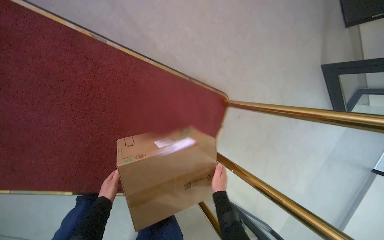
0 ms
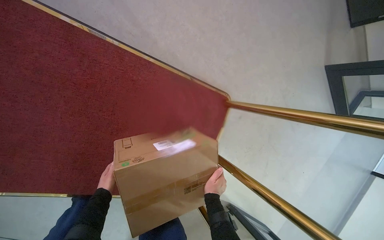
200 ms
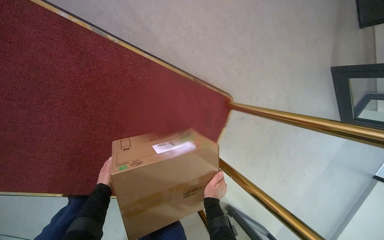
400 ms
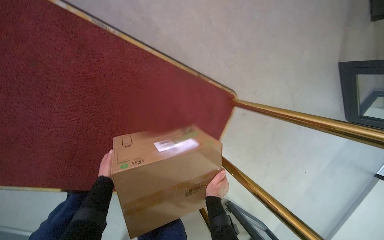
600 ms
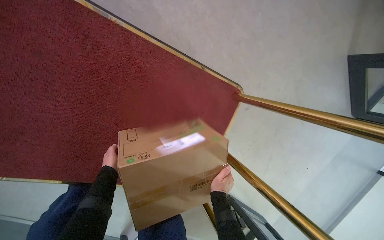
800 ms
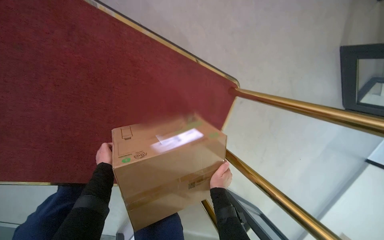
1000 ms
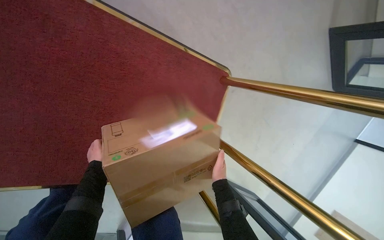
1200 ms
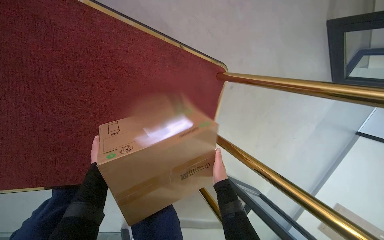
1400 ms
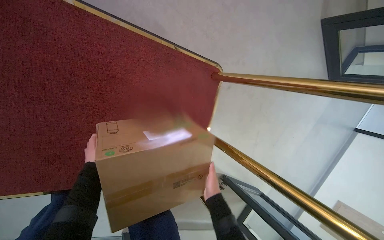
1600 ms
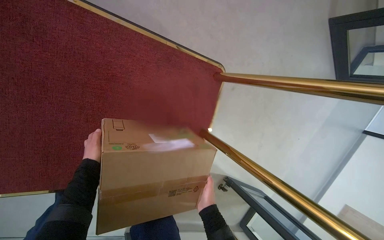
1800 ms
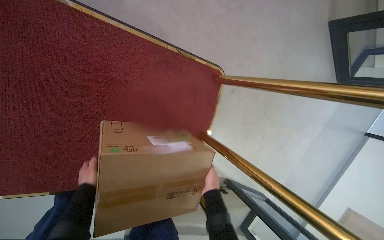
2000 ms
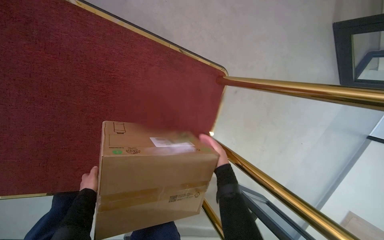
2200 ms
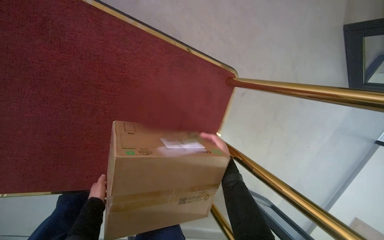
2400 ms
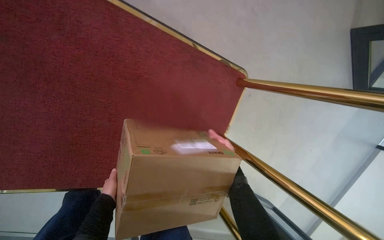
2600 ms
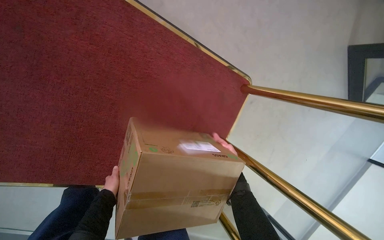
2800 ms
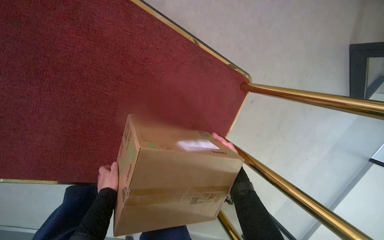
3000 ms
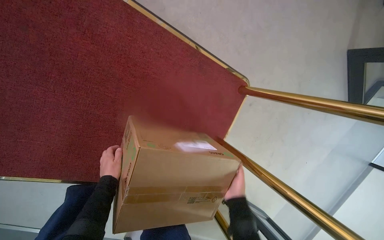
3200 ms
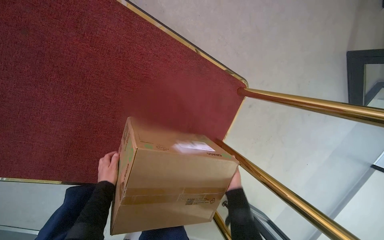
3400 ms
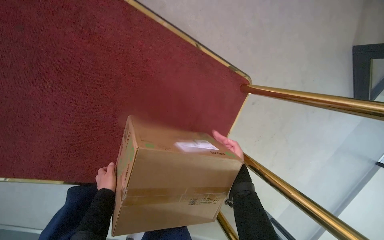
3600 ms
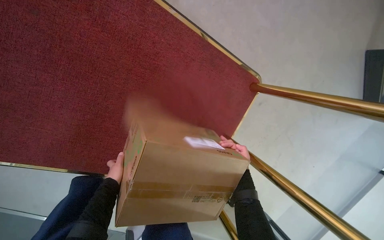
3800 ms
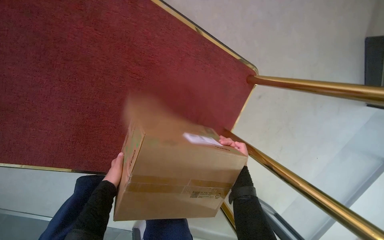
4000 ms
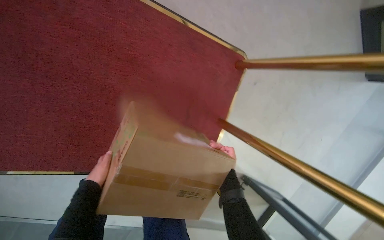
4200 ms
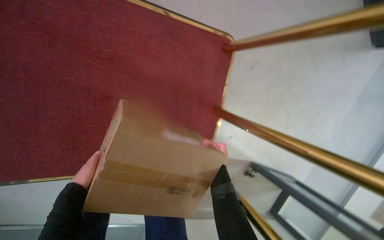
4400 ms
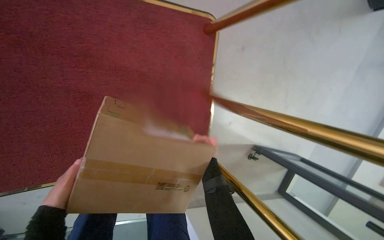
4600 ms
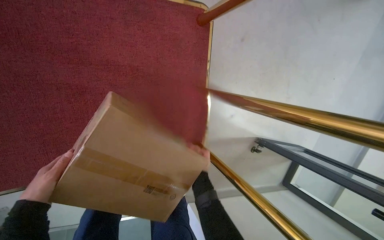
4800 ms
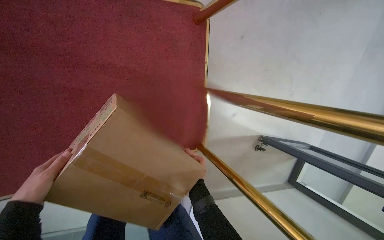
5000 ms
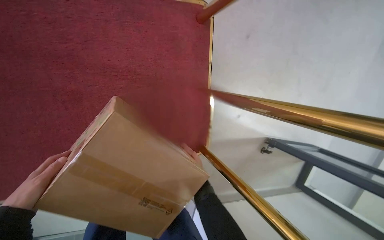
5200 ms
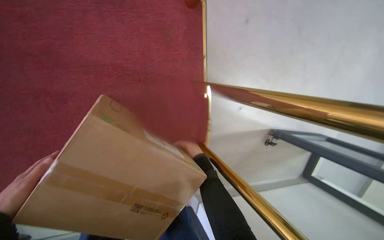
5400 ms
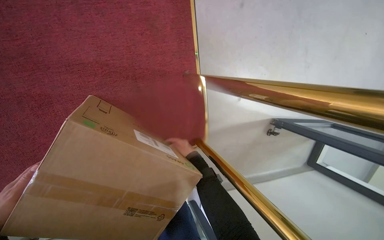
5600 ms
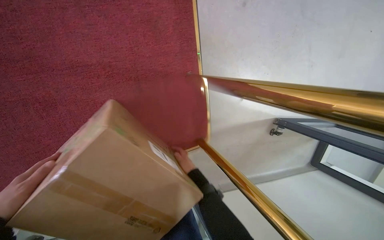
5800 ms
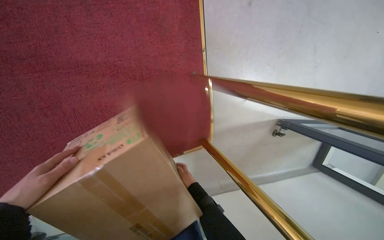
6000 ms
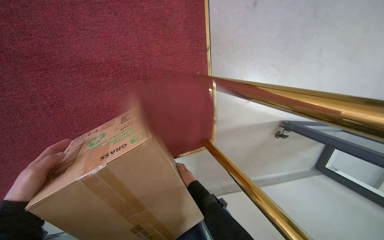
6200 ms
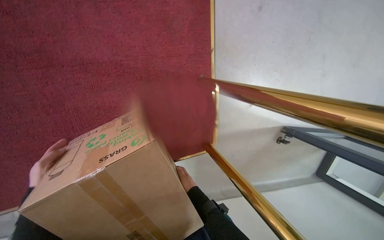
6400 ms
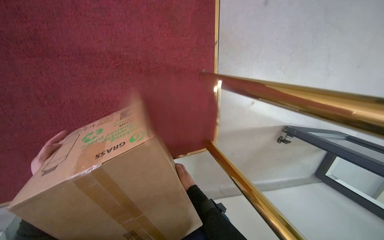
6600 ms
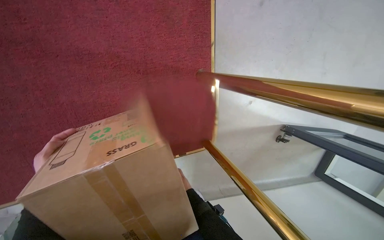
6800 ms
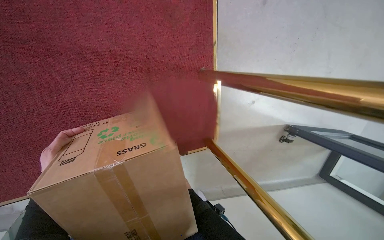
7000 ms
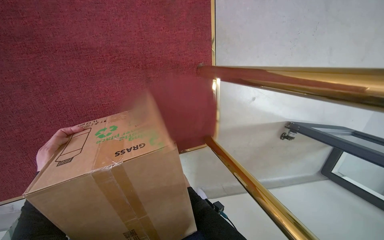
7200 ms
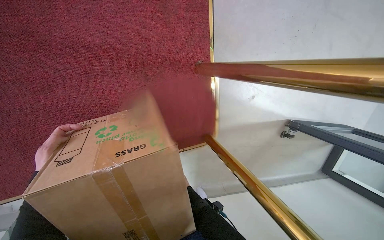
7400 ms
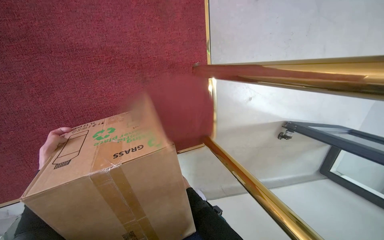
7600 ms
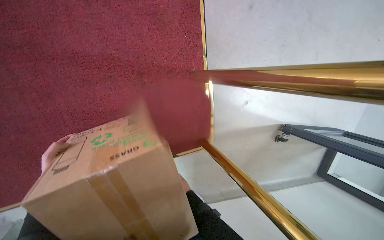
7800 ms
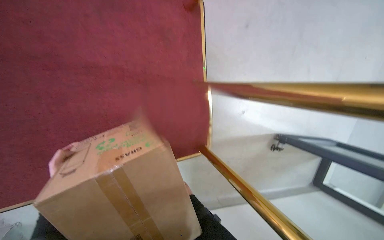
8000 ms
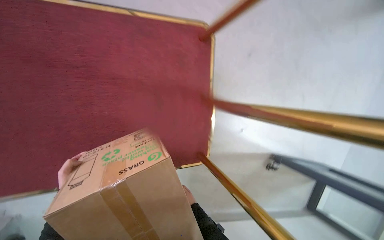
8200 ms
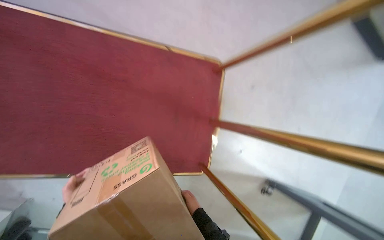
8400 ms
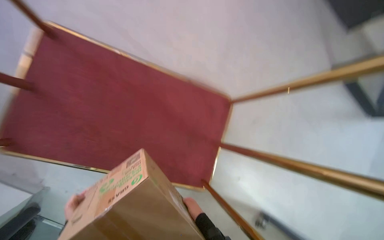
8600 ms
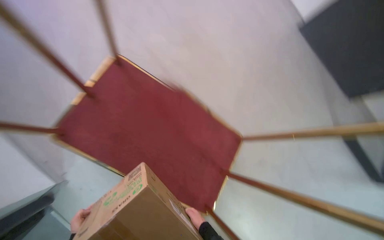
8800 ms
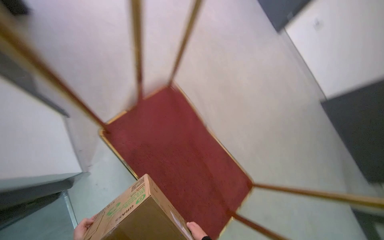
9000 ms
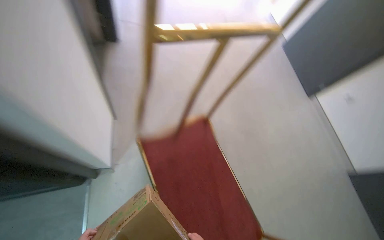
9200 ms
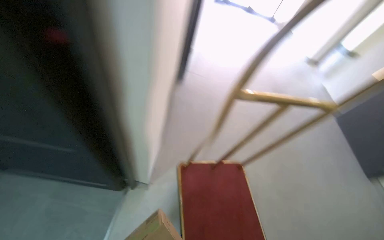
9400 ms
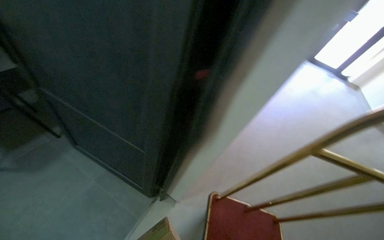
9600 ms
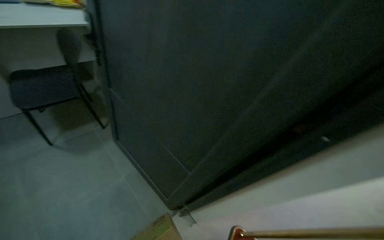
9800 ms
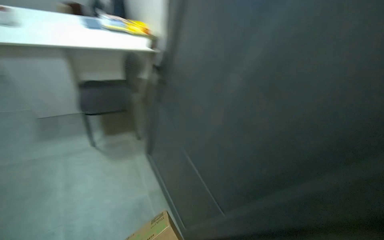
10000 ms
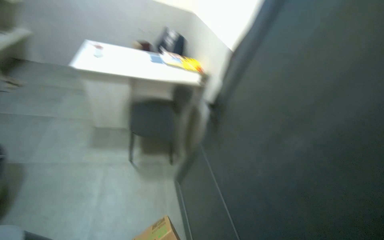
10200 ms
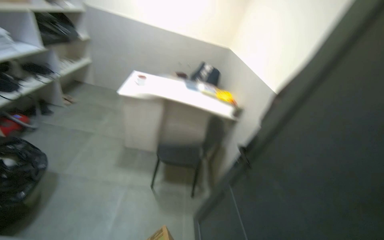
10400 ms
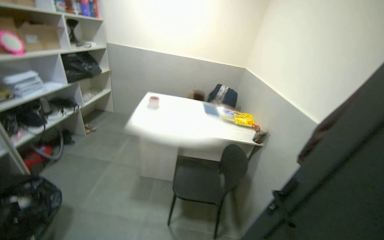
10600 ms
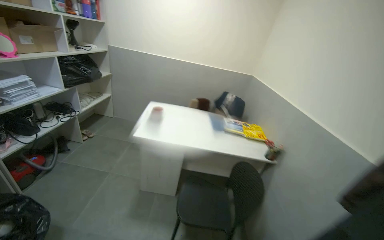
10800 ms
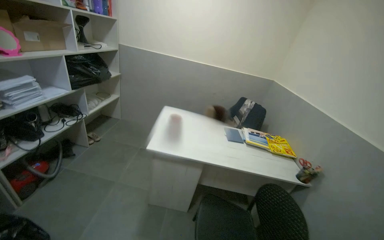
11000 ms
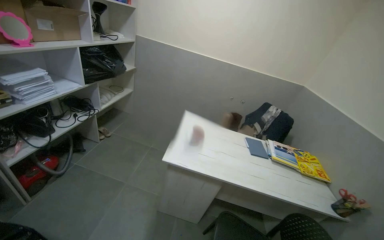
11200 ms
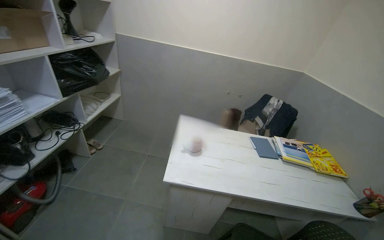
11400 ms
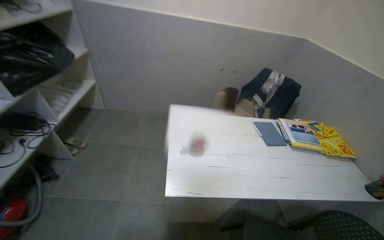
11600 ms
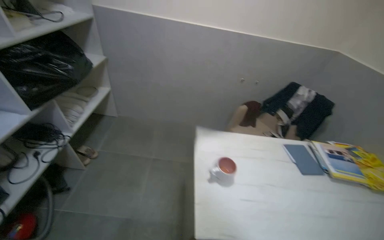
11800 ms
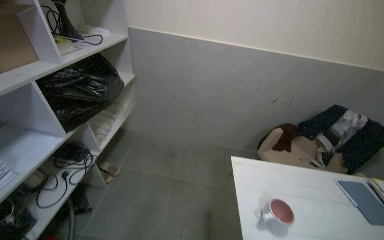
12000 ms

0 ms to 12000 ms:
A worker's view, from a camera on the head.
Job: organizing items.
The whole recording: Unloading and placing box on shelf. The worker unloads a cardboard box from the cart and places it onto a shelf.
0 ms to 1600 ms: The left hand travels farther from the camera by approximately 15 cm.
1600 ms to 3000 ms: The right hand heads up the picture and farther from the camera, covering approximately 20 cm. The left hand moves down the picture, about 10 cm.
4400 ms to 6000 ms: The right hand travels down the picture and farther from the camera by approximately 30 cm.
6000 ms to 7600 ms: The left hand moves nearer and farther over about 20 cm, changing direction 2 times.
7600 ms to 9000 ms: The wearer moves some 60 cm. The wearer looks some 55 degrees further to the left. The view tilts about 50 degrees upward.
9000 ms to 10400 ms: The camera travels about 70 cm. The wearer's head swings some 85 degrees to the left. The camera pitches upward, by about 55 degrees.
10400 ms to 12000 ms: The camera travels some 1.5 m.

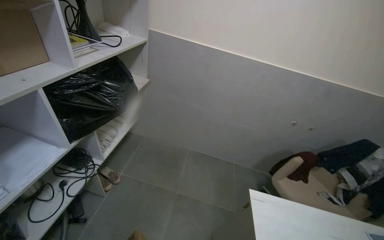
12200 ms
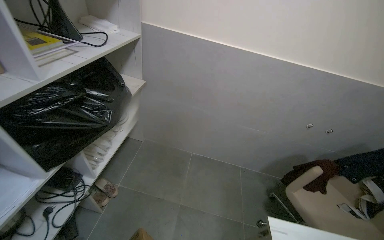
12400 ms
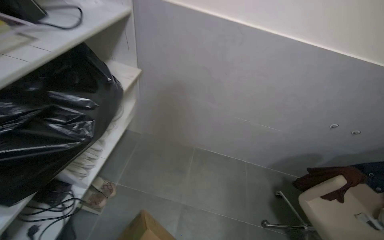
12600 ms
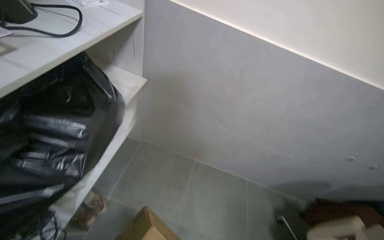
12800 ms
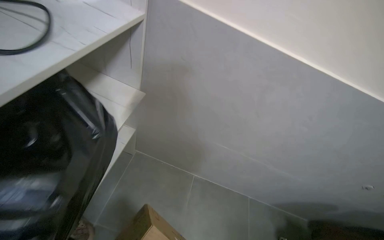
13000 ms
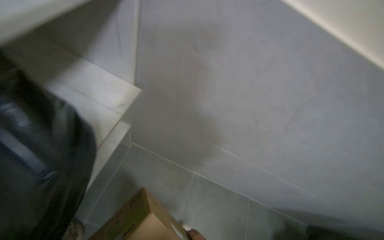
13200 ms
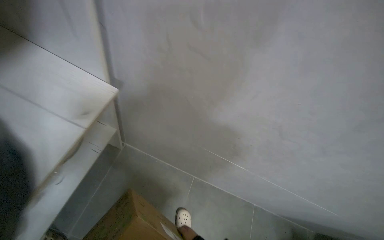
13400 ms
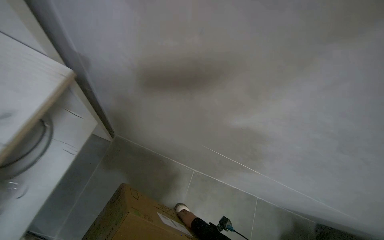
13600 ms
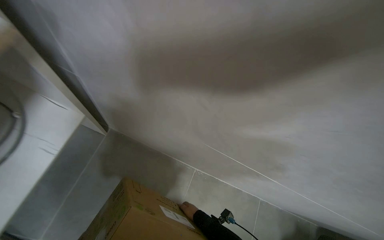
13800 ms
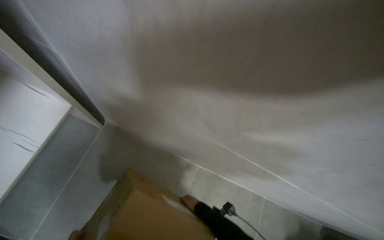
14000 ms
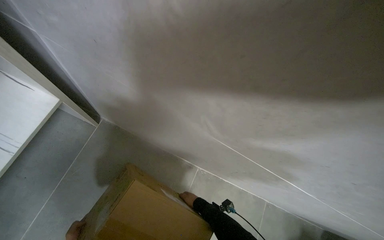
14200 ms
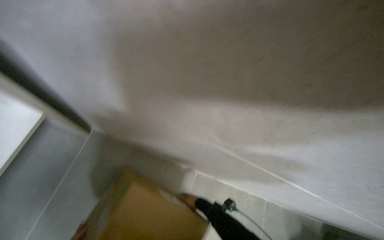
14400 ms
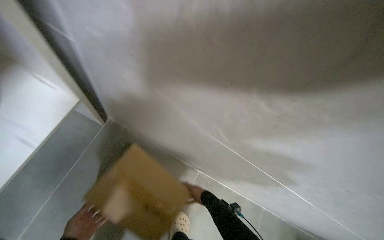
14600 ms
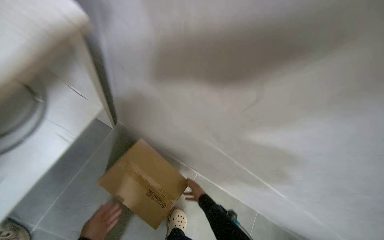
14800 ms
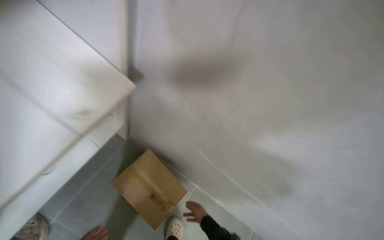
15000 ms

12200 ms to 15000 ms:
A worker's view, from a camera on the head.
Job: organizing items.
The whole recording: Unloading and placing box on shelf. The worker unloads a cardboard box from the cart and places it onto a shelf.
12200 ms to 13600 ms: The camera is carried some 1 m. The camera pitches downward, by some 25 degrees.

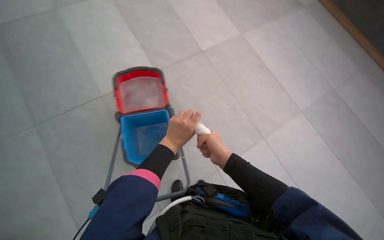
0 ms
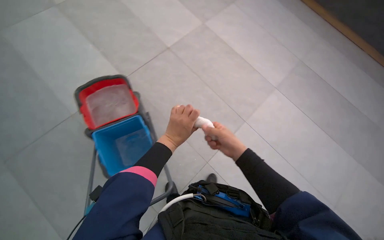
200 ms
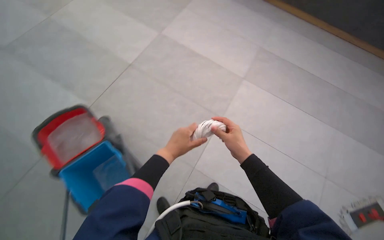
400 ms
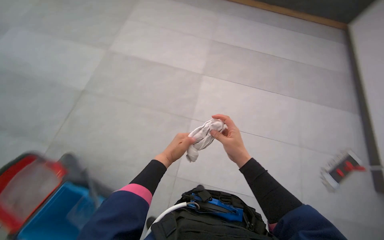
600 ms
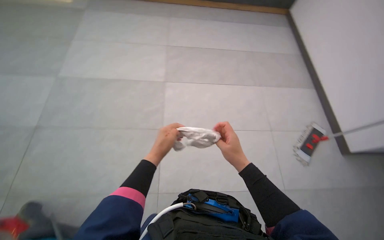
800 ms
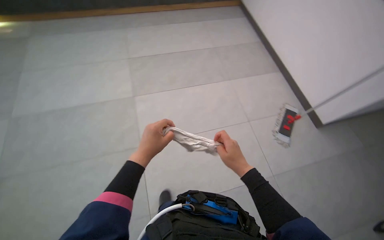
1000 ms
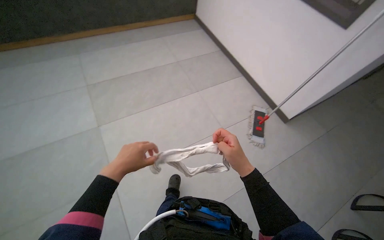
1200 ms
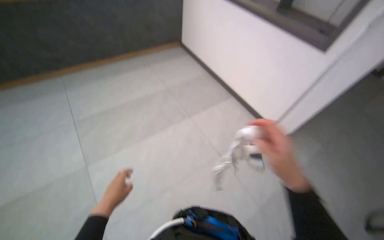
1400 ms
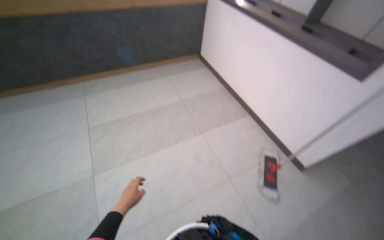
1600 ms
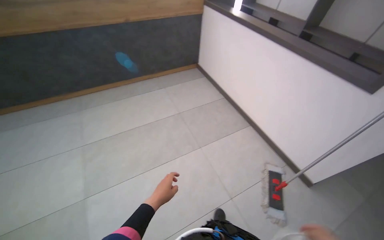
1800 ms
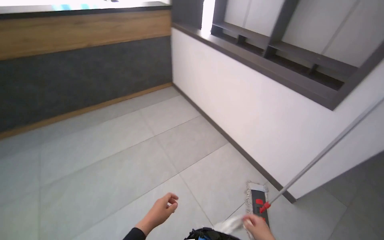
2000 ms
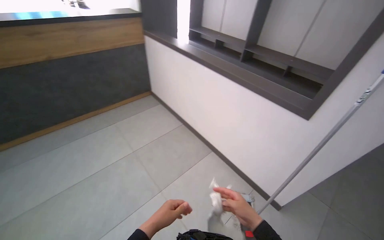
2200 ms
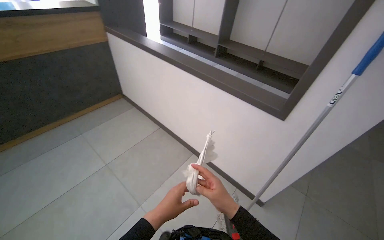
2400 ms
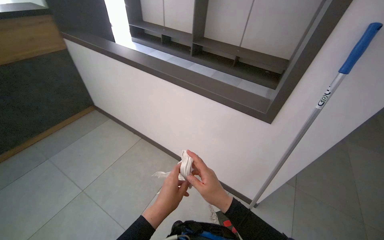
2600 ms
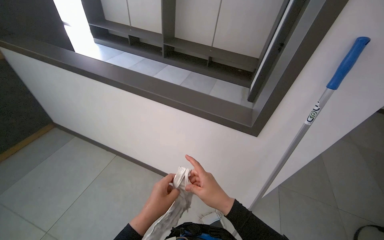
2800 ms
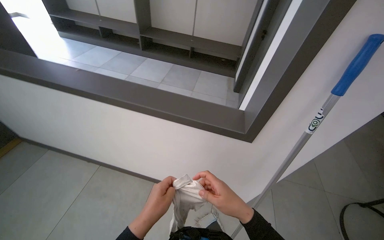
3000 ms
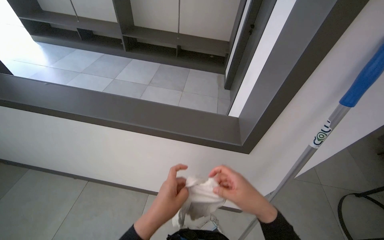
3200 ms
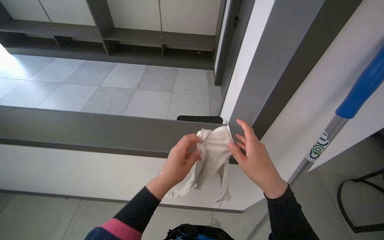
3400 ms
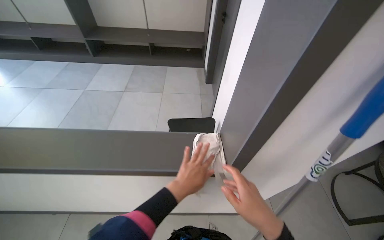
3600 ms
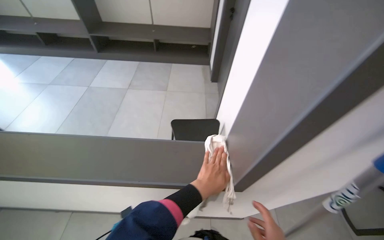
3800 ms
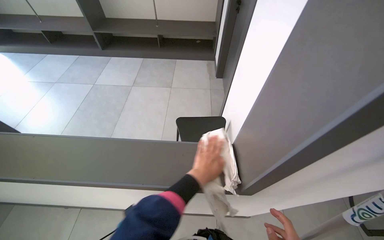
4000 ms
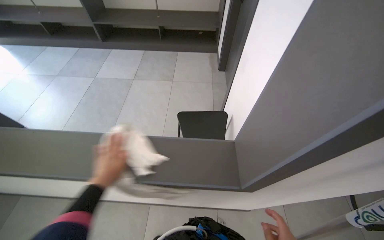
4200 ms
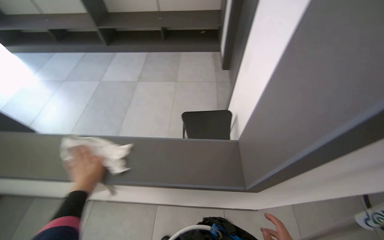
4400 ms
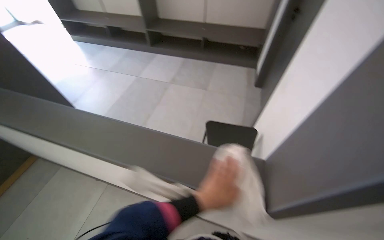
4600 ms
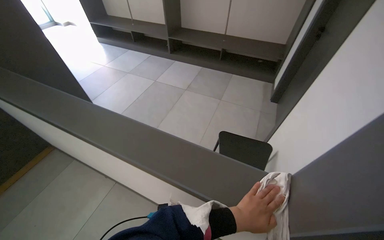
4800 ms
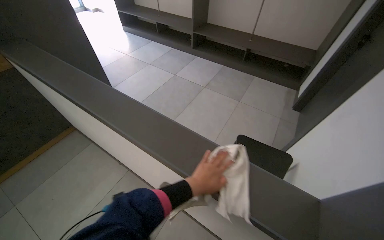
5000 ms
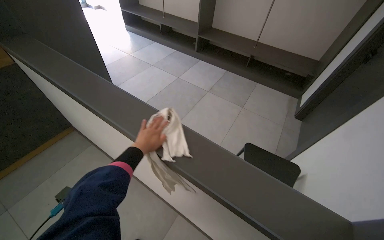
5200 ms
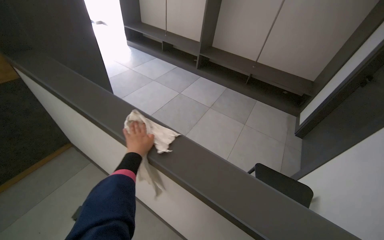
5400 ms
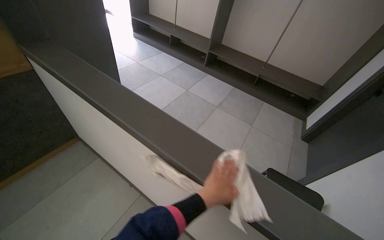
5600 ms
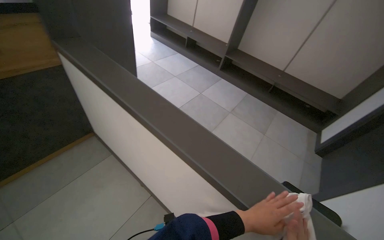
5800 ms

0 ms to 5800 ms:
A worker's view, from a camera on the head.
Job: wiping surfaces.
The whole recording: Wiping reception area surfaces. The worker wipes the surfaces of the reception area counter and ledges.
0 ms to 1400 ms: The head turns to the right by about 65 degrees.
1400 ms to 2800 ms: The camera is carried approximately 80 cm. The wearer looks some 35 degrees further to the right. The view tips upward by some 15 degrees.
2800 ms to 4400 ms: The camera is carried approximately 50 cm. The view tips downward by roughly 15 degrees.
4400 ms to 5800 ms: The camera is carried roughly 70 cm. The head rotates some 40 degrees to the left.
